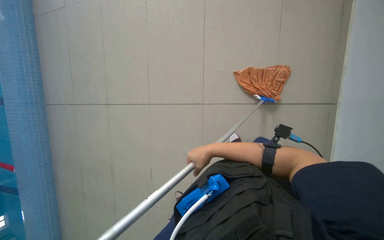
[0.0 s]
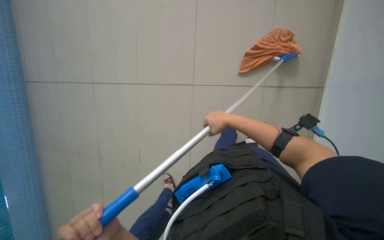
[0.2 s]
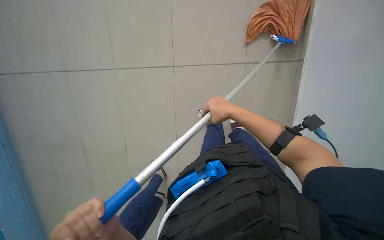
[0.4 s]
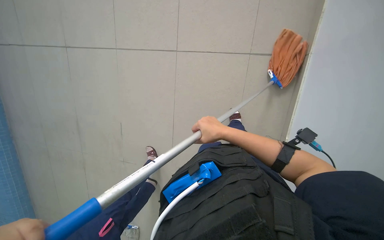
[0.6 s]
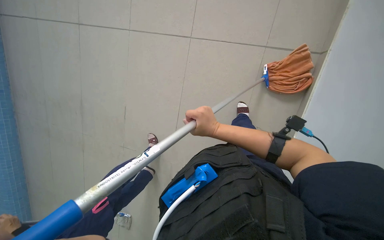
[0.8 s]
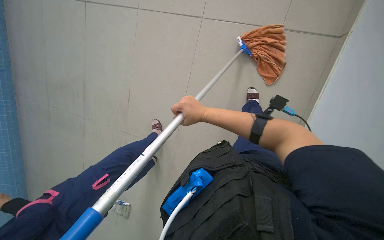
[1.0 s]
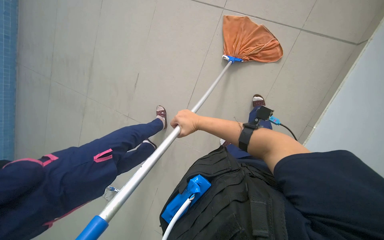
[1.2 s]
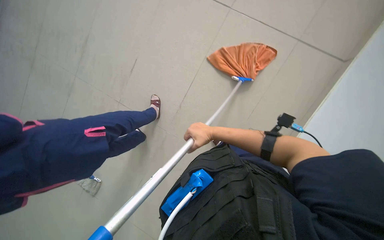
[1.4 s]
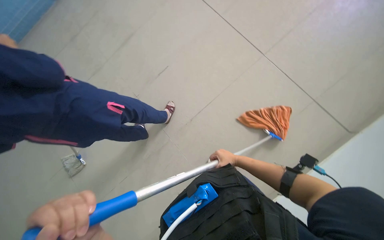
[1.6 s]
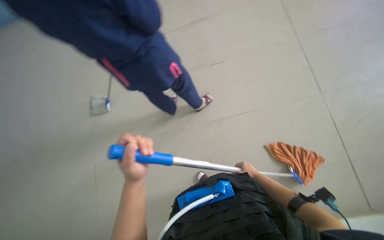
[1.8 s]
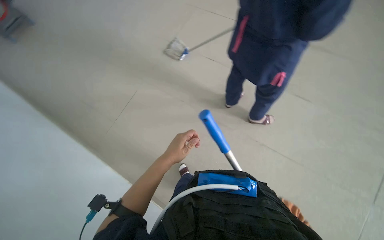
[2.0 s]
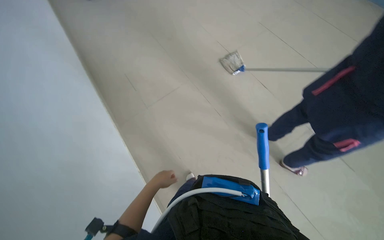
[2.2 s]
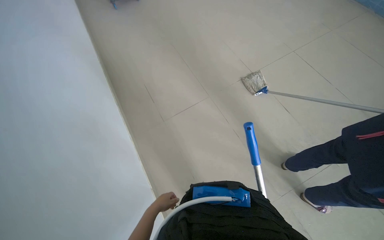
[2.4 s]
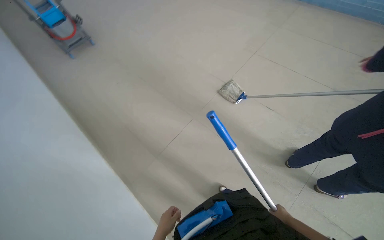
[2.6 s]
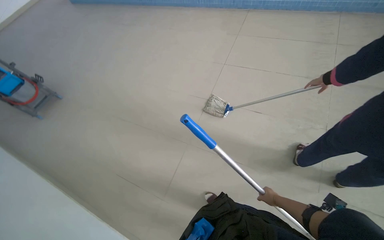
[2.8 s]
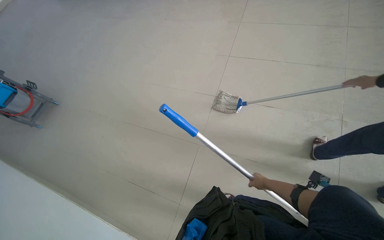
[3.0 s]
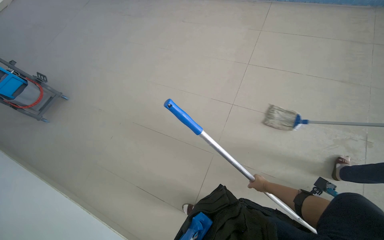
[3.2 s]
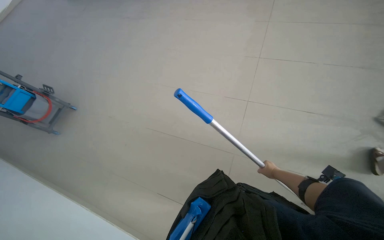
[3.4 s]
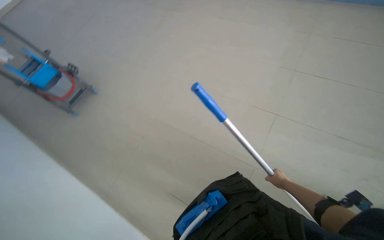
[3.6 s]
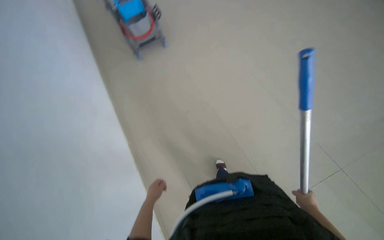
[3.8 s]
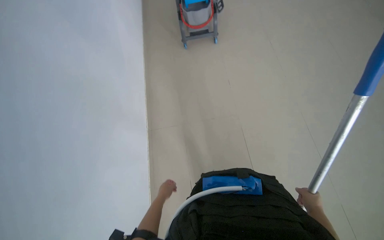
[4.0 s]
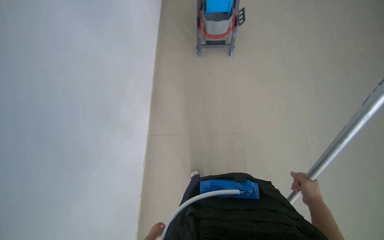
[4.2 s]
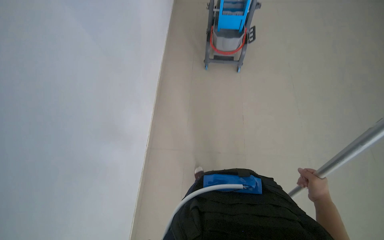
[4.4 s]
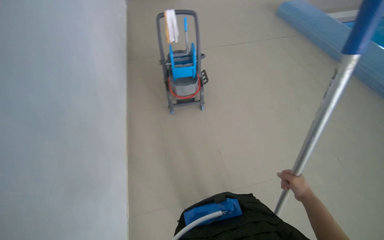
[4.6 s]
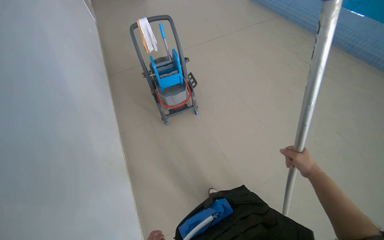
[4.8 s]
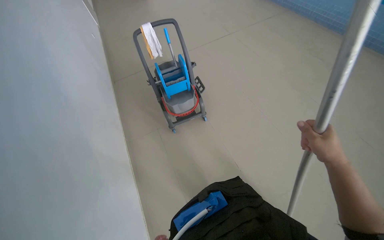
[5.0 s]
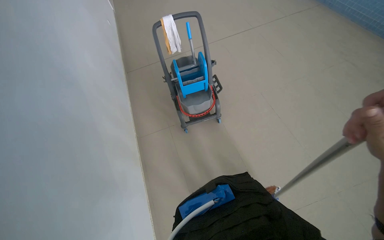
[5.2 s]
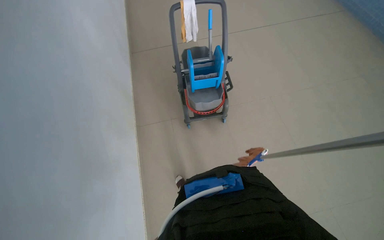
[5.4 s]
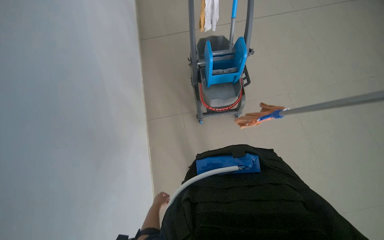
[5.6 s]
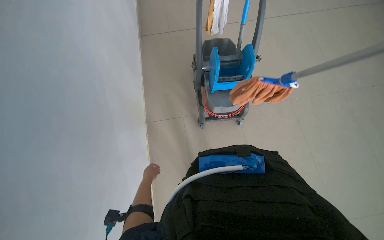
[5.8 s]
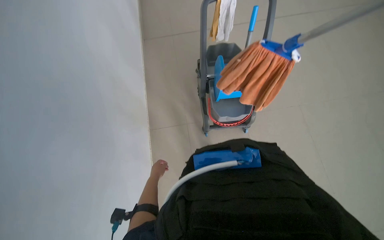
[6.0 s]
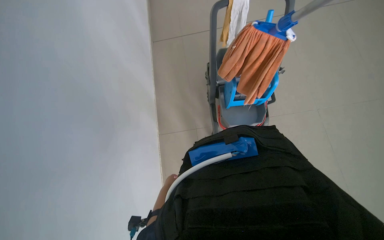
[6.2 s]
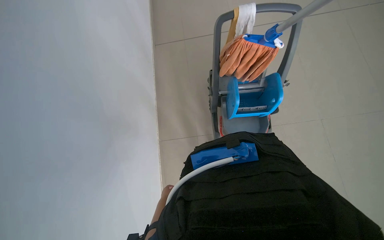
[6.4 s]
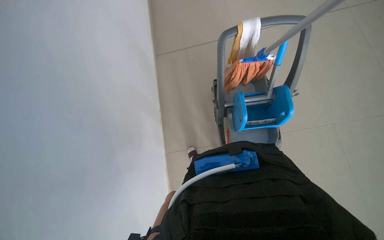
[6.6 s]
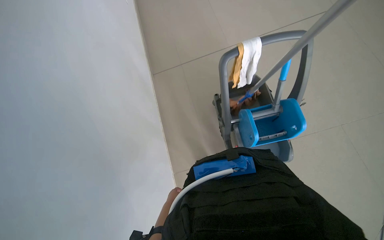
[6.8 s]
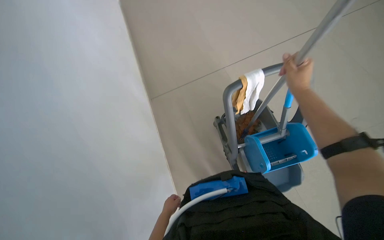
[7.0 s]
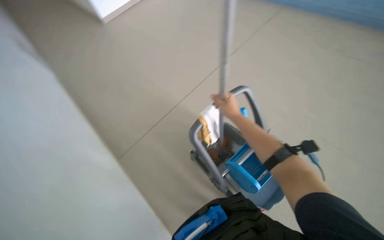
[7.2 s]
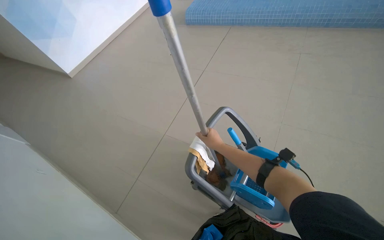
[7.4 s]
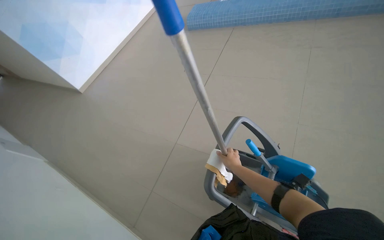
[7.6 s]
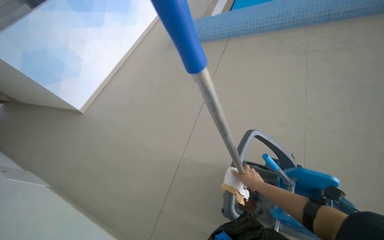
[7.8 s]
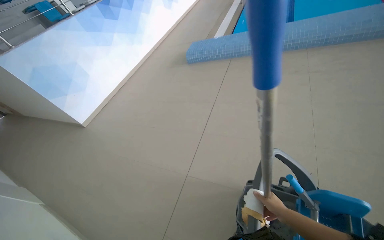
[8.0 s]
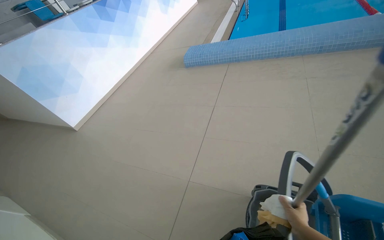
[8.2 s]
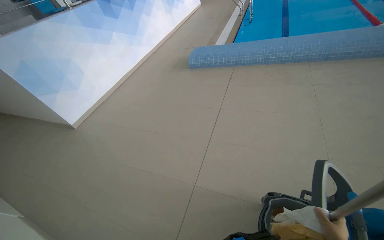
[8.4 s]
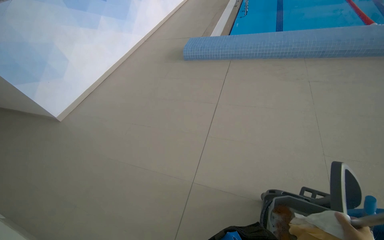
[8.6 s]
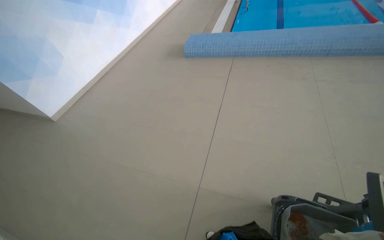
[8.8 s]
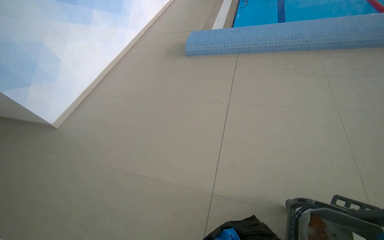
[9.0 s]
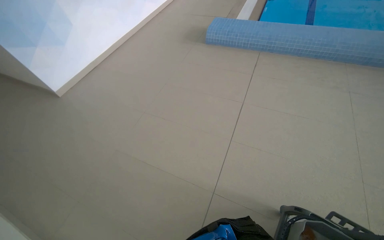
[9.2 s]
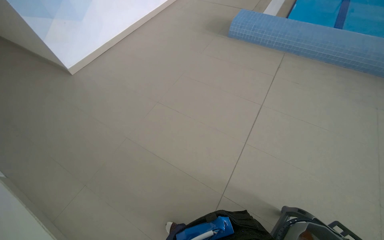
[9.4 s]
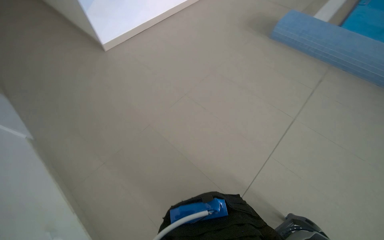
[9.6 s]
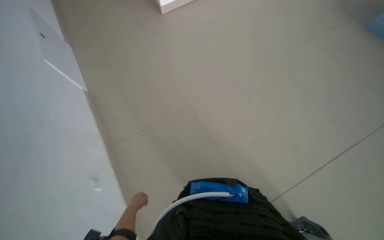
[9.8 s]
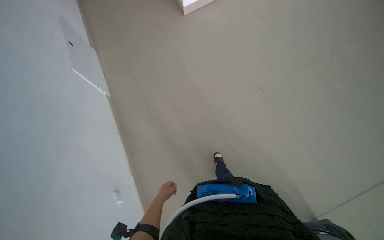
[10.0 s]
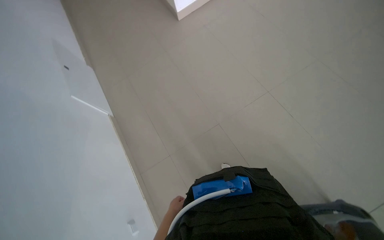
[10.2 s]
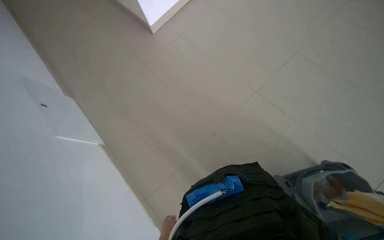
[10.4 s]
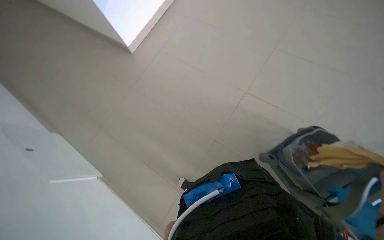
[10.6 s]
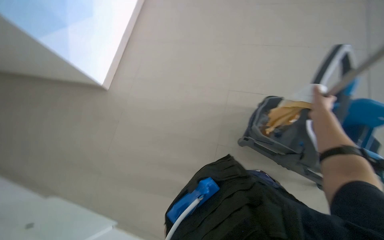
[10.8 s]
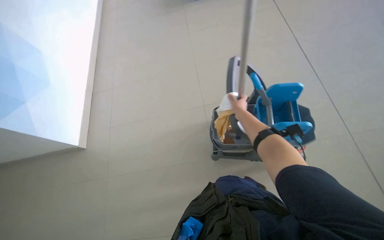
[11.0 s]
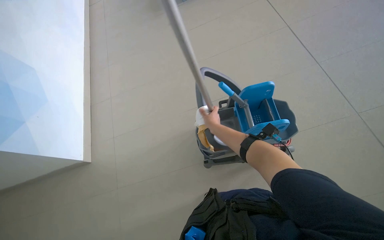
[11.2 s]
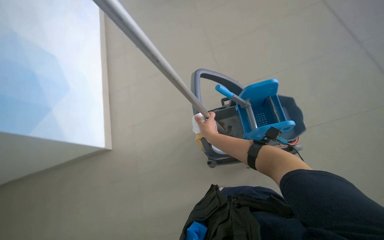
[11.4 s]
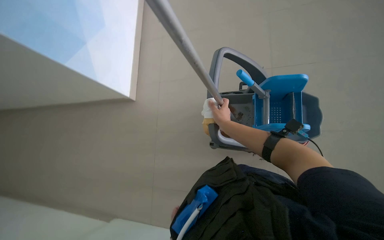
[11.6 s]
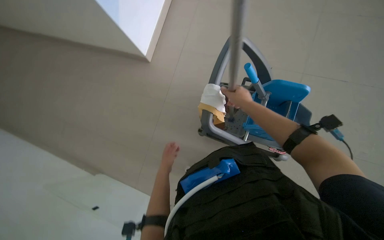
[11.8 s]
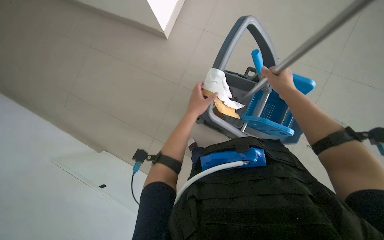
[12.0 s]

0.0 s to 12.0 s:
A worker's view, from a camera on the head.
Job: mopping floor.
The whole recording: Mopping pool deck. The worker mops the tiled floor next to the swimming pool.
0.0 to 1.6 s: The right hand shifts roughly 10 cm farther from the camera.
1.6 to 3.0 s: The camera is carried about 1 m. Everything in view rotates approximately 30 degrees clockwise.
6.0 to 7.6 s: The view tips upward by roughly 50 degrees. The scene rotates counterclockwise by some 30 degrees.
7.6 to 9.0 s: The head travels roughly 60 cm.
9.0 to 10.4 s: The camera travels approximately 40 cm. The head turns to the left by about 25 degrees. The camera pitches downward, by roughly 15 degrees.

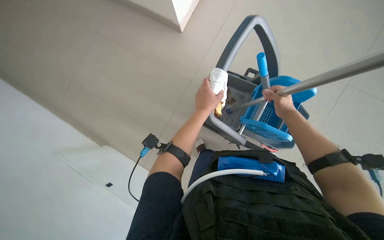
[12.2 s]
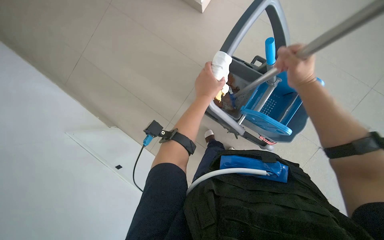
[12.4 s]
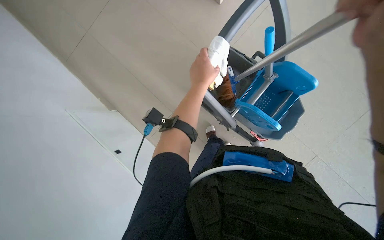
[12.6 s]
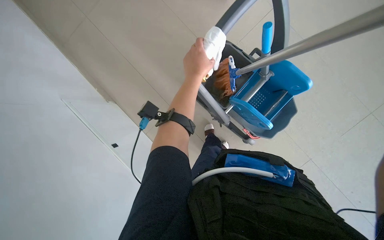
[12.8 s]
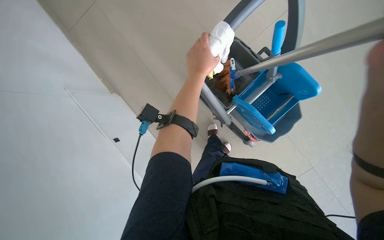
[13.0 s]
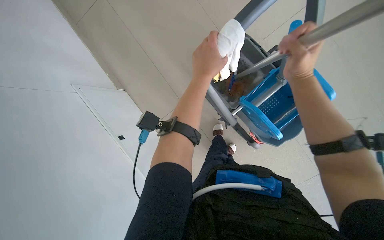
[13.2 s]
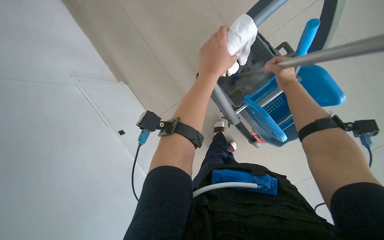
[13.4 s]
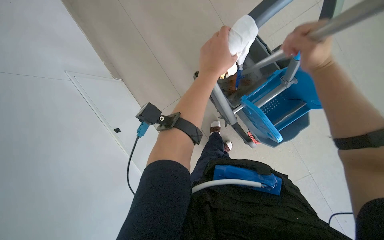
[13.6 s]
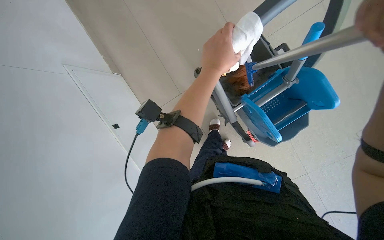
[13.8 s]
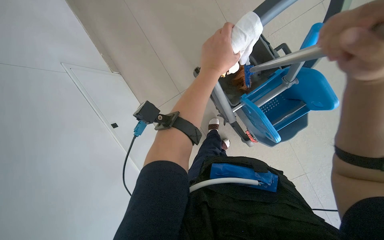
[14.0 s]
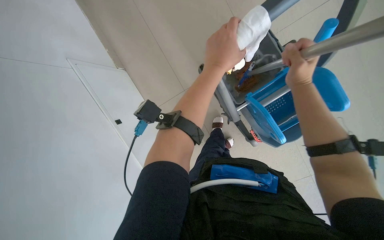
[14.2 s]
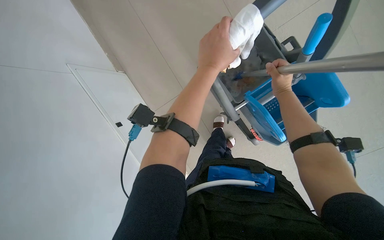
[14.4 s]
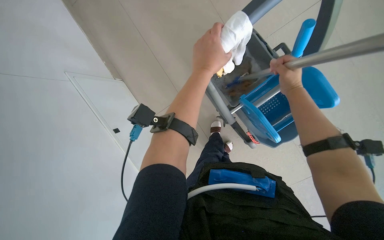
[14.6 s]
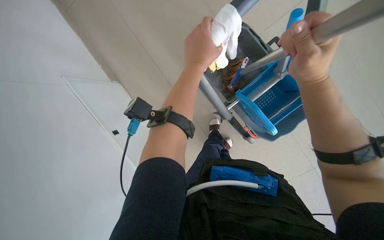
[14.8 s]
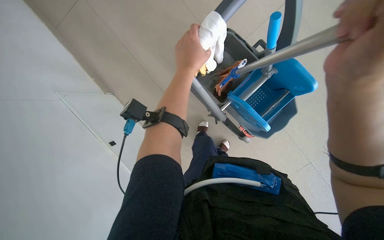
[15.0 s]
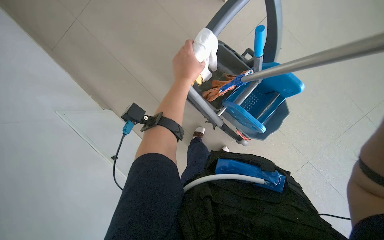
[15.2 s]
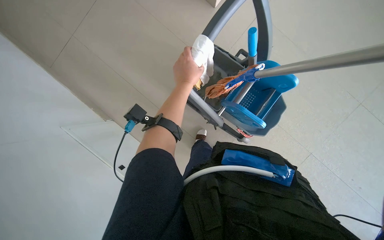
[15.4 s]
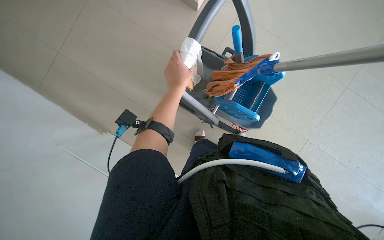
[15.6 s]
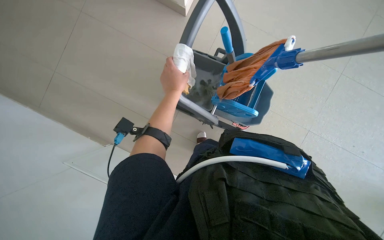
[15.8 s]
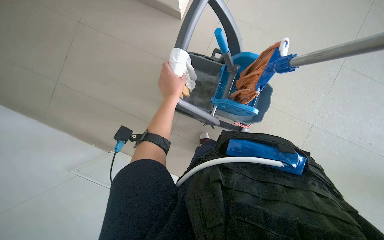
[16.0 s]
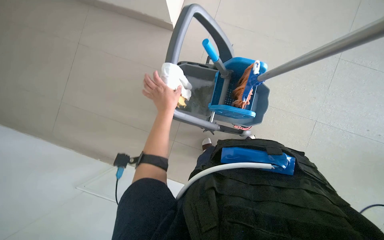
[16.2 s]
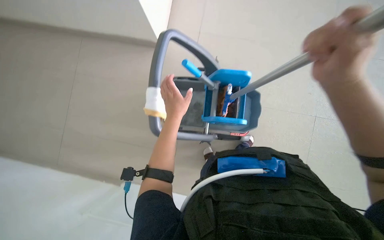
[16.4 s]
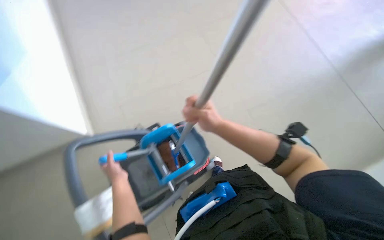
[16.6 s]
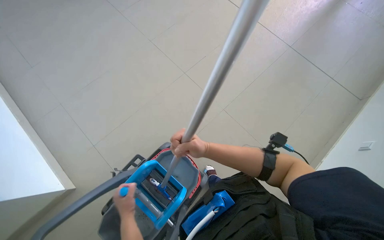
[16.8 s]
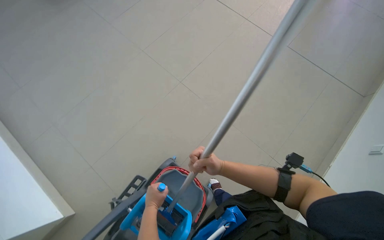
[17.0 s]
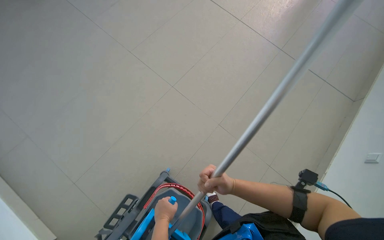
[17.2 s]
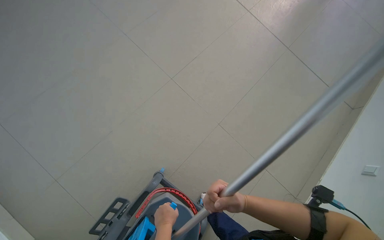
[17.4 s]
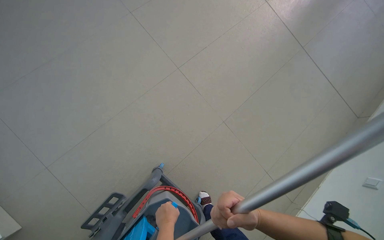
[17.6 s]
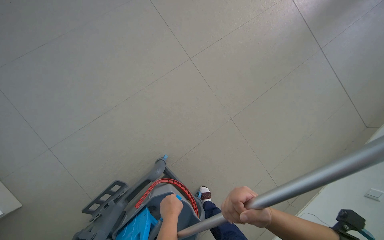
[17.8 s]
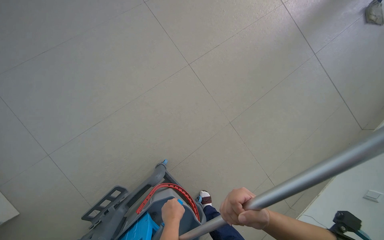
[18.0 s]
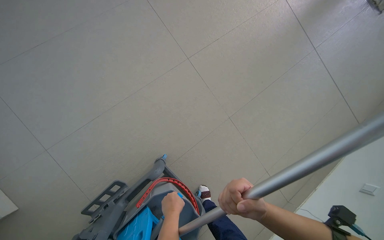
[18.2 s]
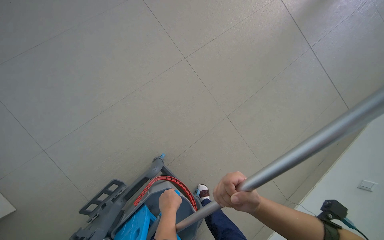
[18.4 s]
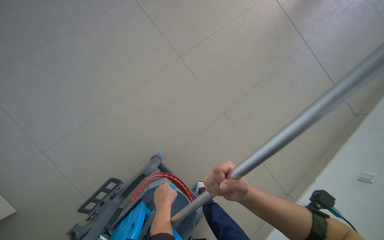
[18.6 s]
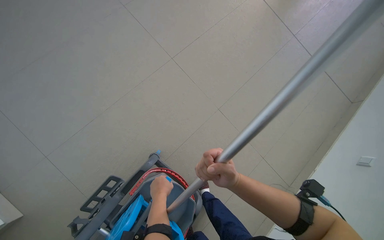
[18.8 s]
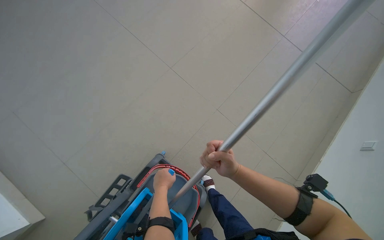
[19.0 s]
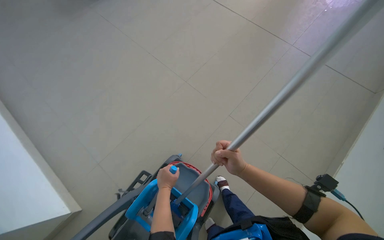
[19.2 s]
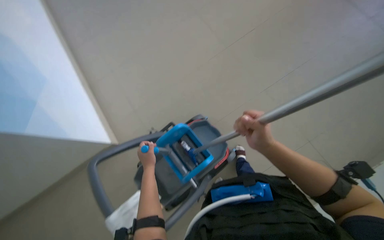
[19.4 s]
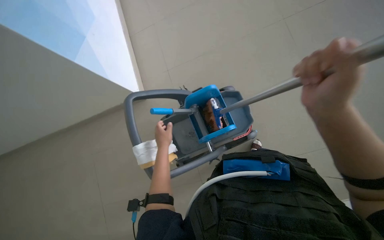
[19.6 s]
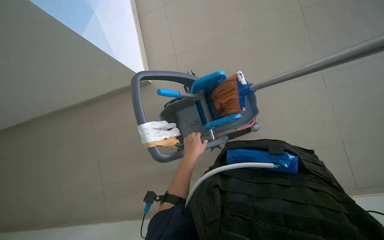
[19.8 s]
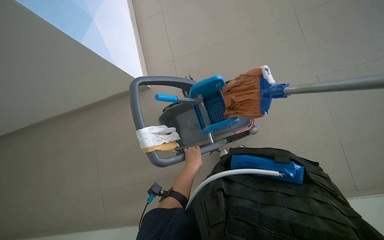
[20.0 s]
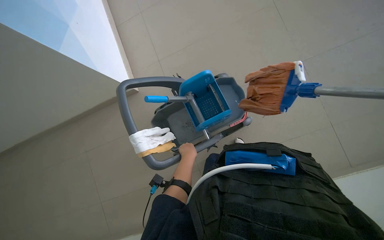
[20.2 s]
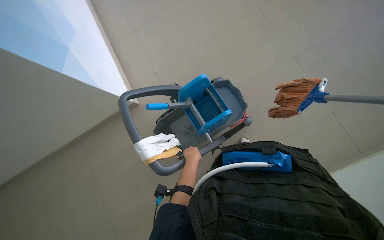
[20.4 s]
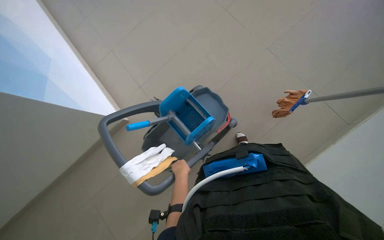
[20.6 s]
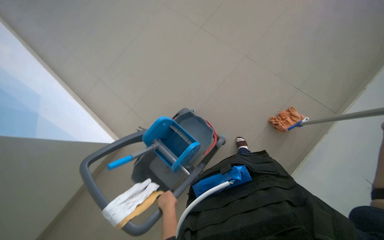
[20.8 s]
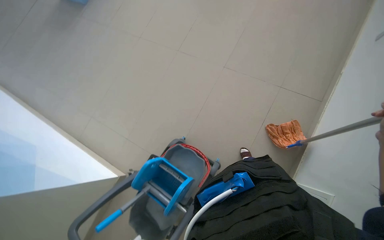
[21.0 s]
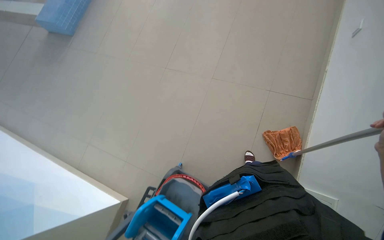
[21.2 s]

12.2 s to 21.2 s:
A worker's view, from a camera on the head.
Job: mopping floor.
The whole recording: Mopping pool deck. The worker mops the tiled floor next to the swimming pool.
12.2 to 13.8 s: The wearer looks some 15 degrees further downward.
15.2 to 16.6 s: The wearer looks some 20 degrees further upward. Everything in view rotates about 35 degrees counterclockwise. The left hand travels to the left and down the picture by roughly 15 cm.
16.6 to 18.2 s: The right hand is displaced down the picture by roughly 15 cm; the left hand heads to the right and down the picture, covering roughly 20 cm.
18.2 to 19.8 s: The camera is carried about 40 cm. The view pans to the left by some 30 degrees. The camera pitches downward, by some 25 degrees.
19.8 to 21.2 s: The wearer looks roughly 15 degrees further upward. The scene rotates counterclockwise by about 35 degrees.
